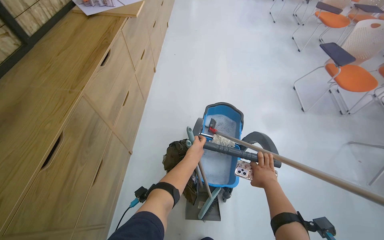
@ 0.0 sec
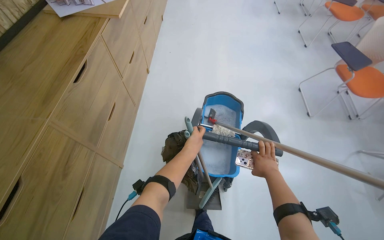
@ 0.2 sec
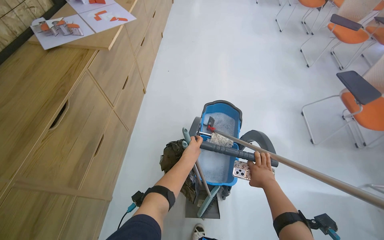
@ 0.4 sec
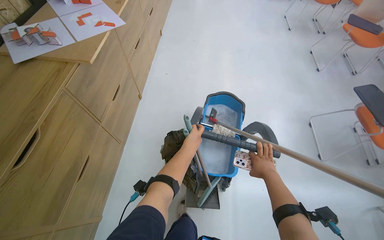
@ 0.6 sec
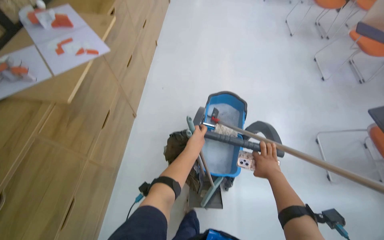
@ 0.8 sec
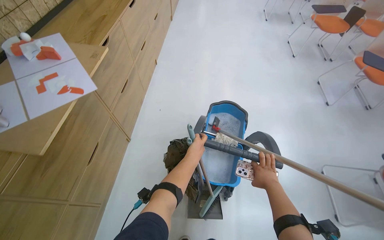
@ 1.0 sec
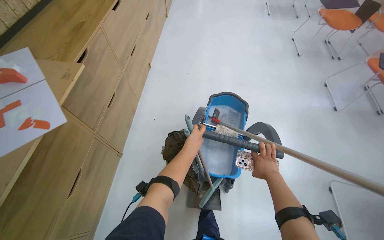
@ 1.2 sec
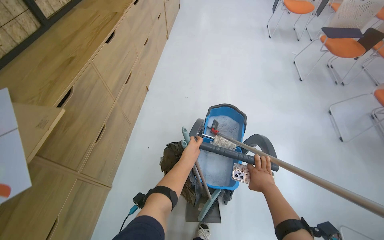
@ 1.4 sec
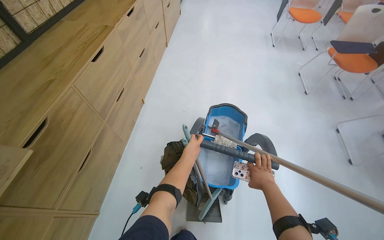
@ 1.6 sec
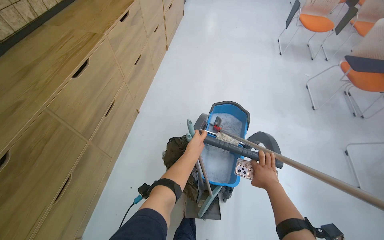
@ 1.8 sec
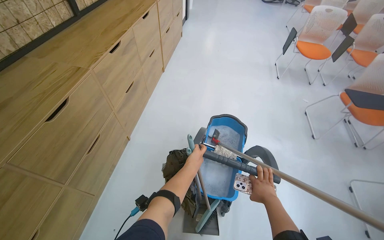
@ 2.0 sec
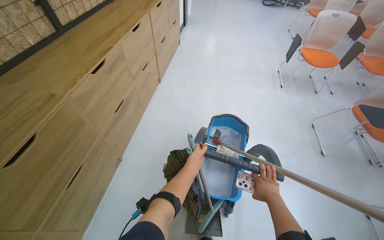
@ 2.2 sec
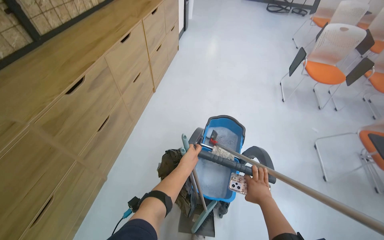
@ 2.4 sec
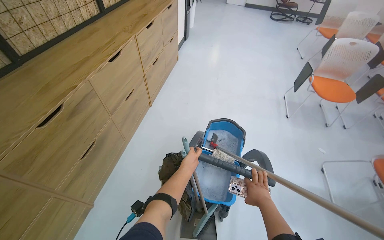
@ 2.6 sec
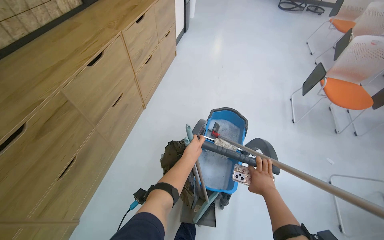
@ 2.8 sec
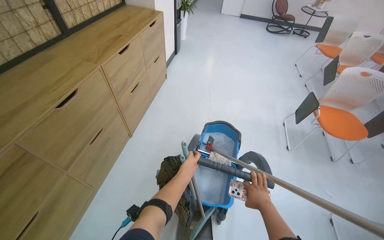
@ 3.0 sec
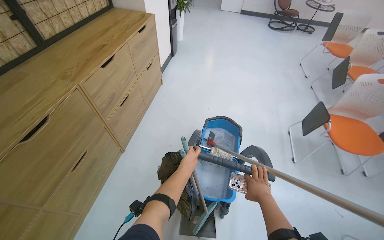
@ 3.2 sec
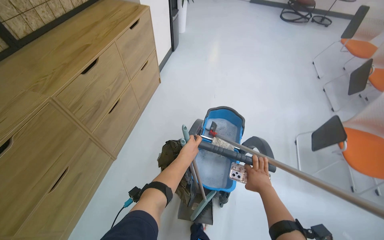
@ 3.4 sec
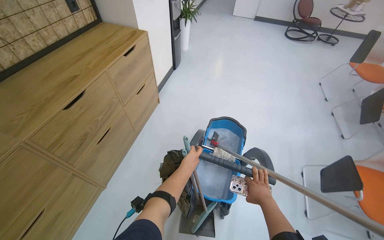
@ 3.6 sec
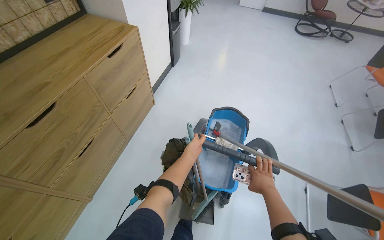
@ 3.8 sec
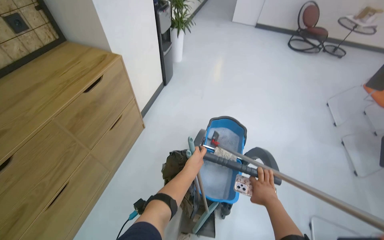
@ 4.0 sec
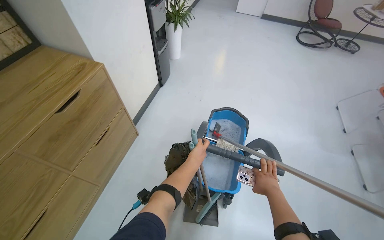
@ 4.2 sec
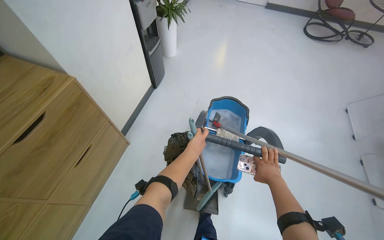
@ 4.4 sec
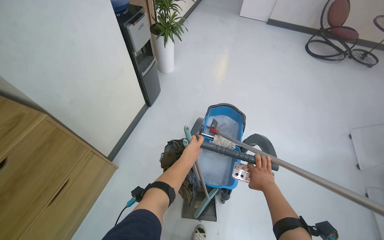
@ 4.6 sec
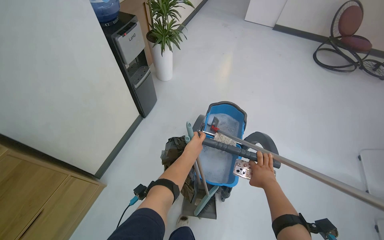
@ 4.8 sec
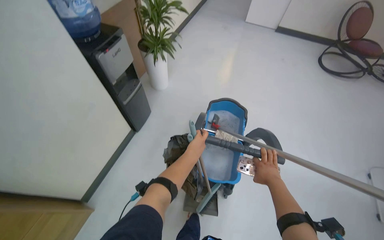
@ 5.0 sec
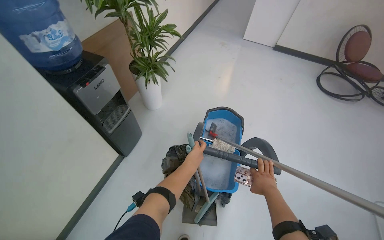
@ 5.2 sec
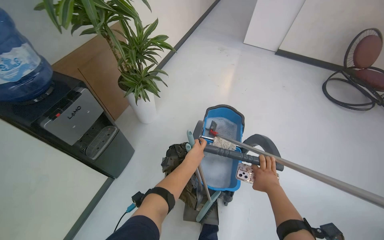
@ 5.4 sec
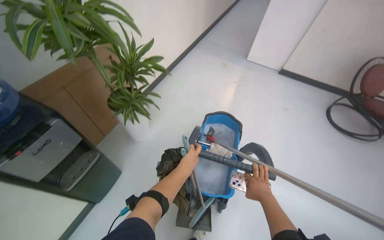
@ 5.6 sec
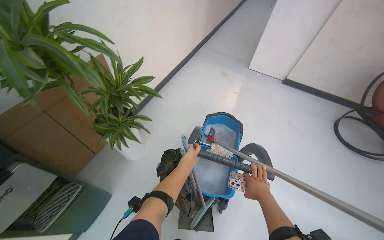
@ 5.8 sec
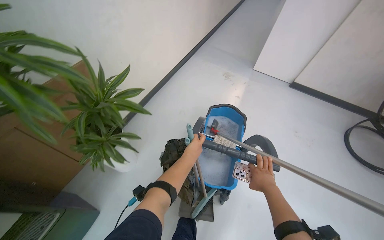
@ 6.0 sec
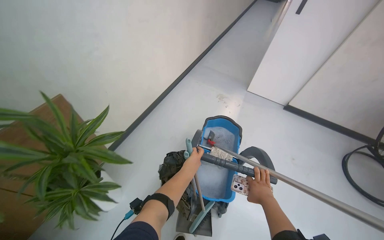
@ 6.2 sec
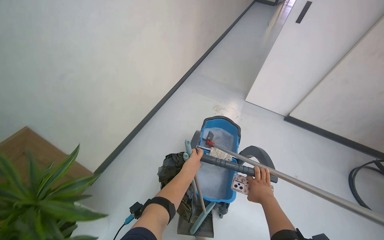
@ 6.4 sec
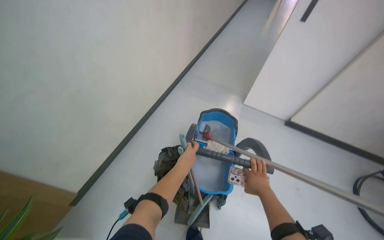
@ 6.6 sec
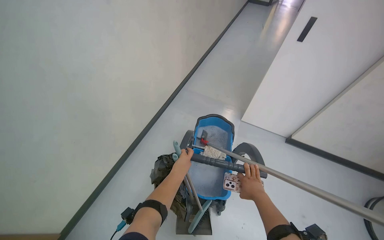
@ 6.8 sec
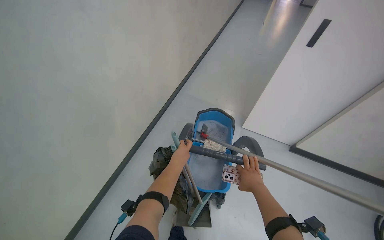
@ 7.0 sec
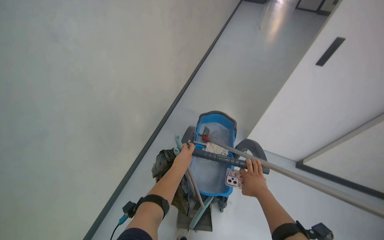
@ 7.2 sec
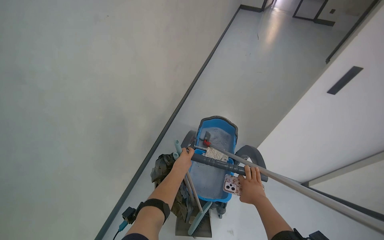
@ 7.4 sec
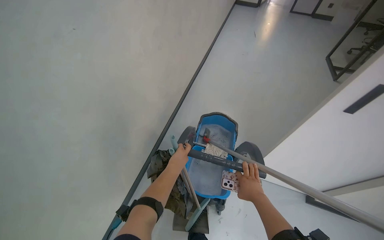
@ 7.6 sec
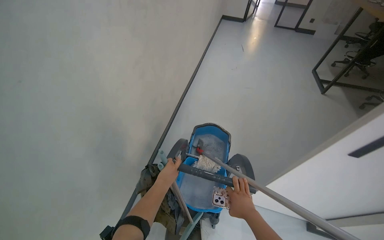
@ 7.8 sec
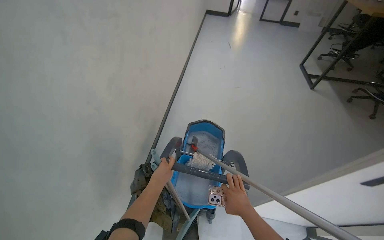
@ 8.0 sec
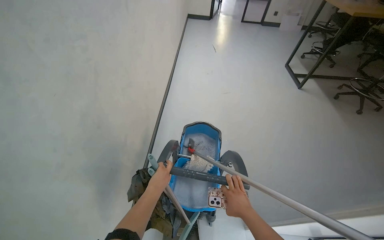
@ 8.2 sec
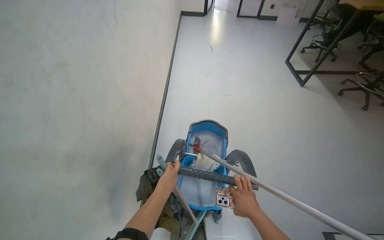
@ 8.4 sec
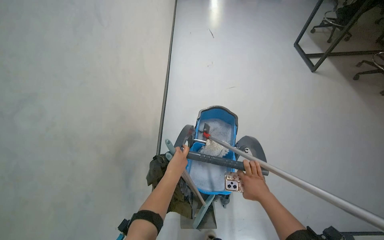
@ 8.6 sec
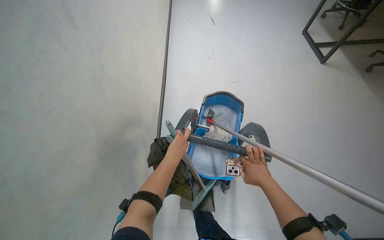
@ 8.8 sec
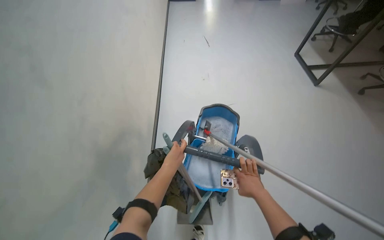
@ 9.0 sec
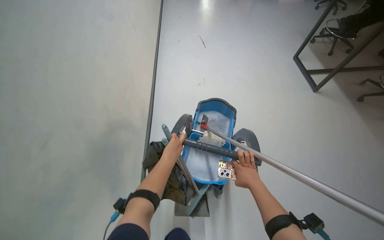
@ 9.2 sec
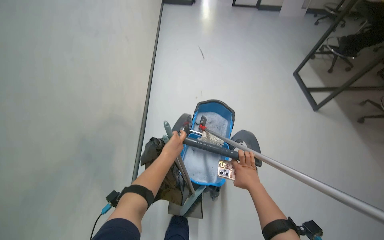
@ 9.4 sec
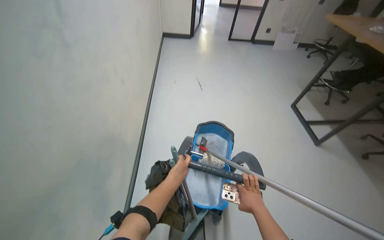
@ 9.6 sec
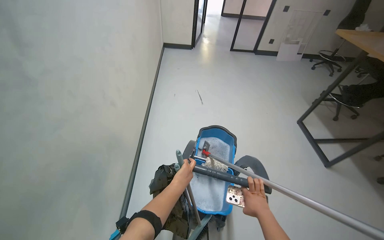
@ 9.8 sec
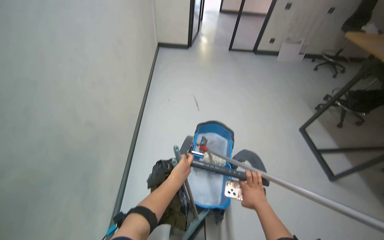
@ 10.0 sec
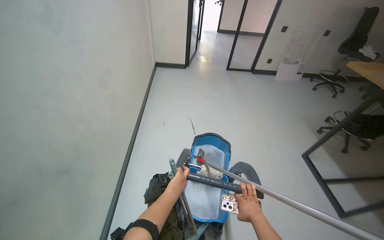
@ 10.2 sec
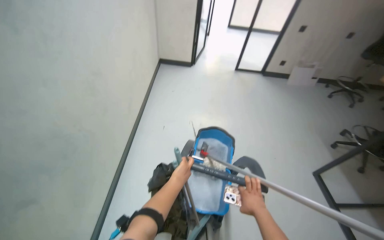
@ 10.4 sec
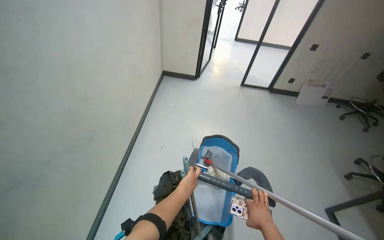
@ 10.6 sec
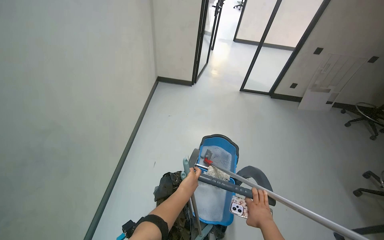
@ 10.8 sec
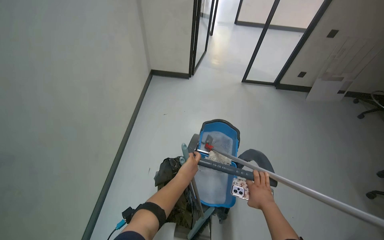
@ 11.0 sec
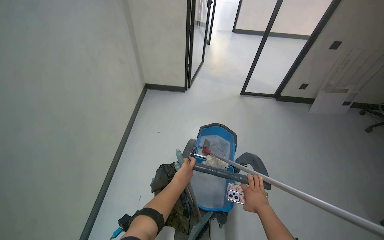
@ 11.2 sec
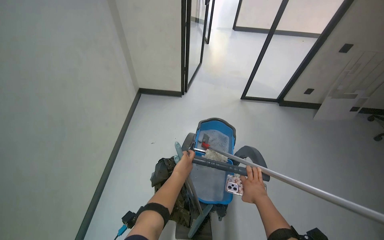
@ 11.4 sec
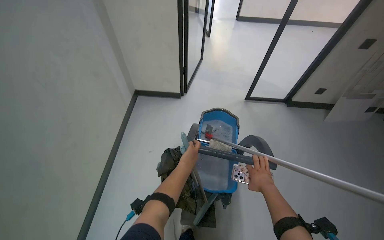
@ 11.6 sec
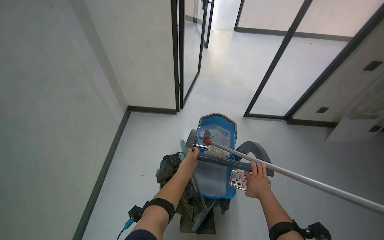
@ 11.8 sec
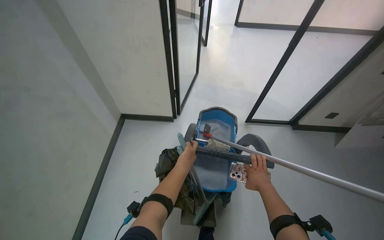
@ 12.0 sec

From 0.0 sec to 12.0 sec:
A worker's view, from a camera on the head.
Job: preparing cleaning supplies.
The whole recording: Transporting cleaning cart. The worker pushes a cleaning cart through the office space.
From 0.0 sec to 1.6 sec: The camera is carried roughly 2 m.
From 1.6 sec to 3.0 sec: The camera travels some 1.5 m.
From 3.0 sec to 4.4 sec: The camera is carried roughly 1.5 m.
From 6.0 sec to 7.6 sec: The hands make small movements and keep their place.
From 7.6 sec to 9.0 sec: The hands make small movements and keep their place.
From 9.0 sec to 10.4 sec: The view tilts approximately 20 degrees upward.
From 10.4 sec to 12.0 sec: The camera is carried approximately 1 m.

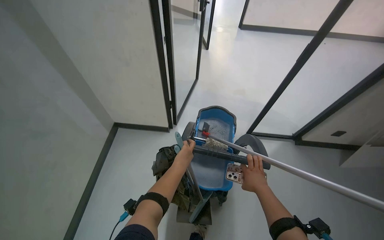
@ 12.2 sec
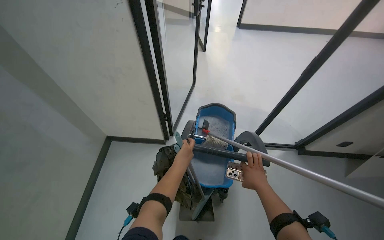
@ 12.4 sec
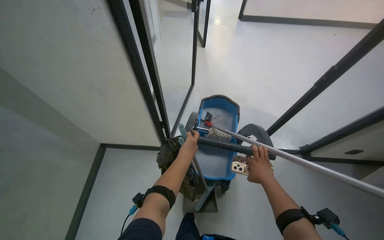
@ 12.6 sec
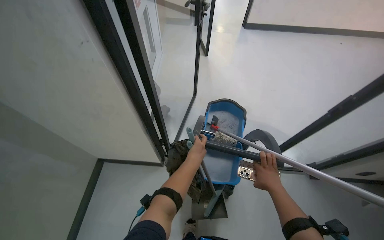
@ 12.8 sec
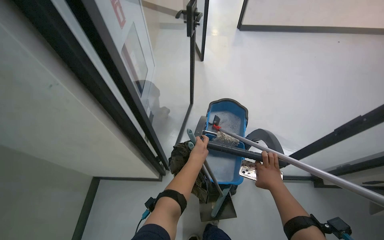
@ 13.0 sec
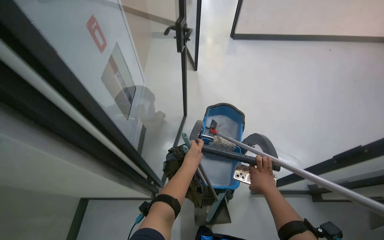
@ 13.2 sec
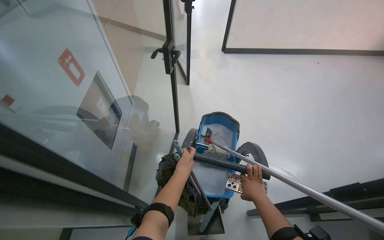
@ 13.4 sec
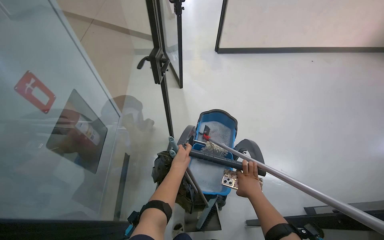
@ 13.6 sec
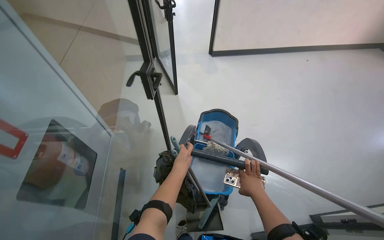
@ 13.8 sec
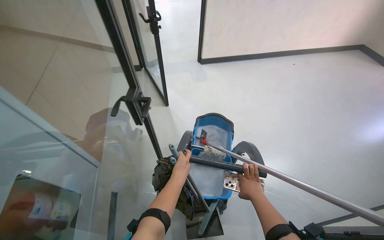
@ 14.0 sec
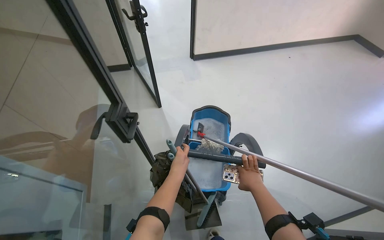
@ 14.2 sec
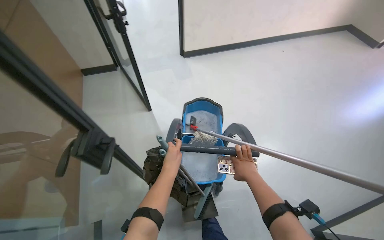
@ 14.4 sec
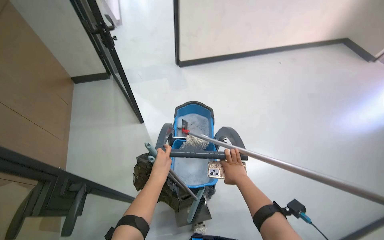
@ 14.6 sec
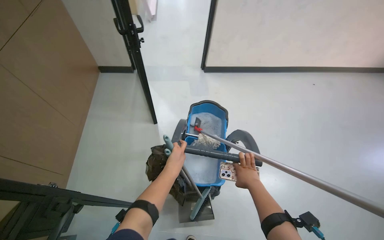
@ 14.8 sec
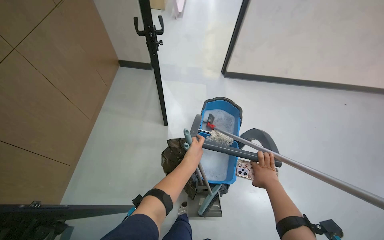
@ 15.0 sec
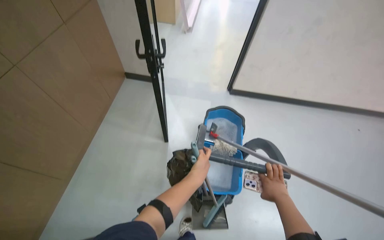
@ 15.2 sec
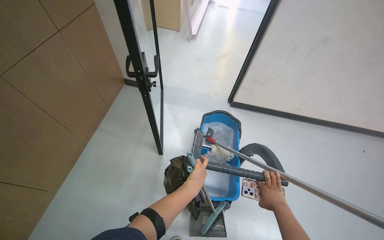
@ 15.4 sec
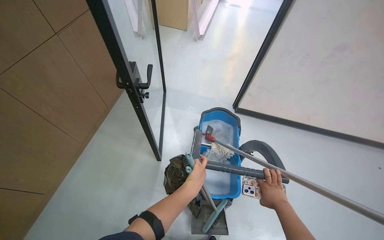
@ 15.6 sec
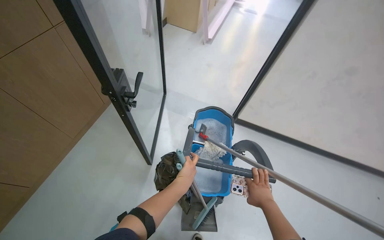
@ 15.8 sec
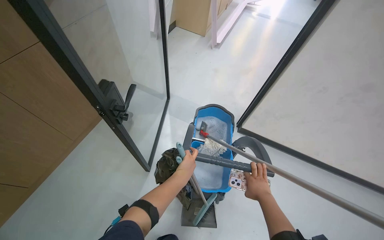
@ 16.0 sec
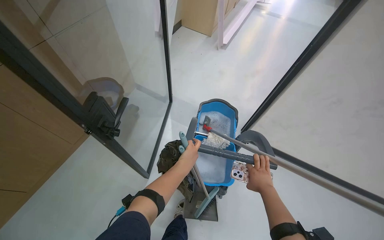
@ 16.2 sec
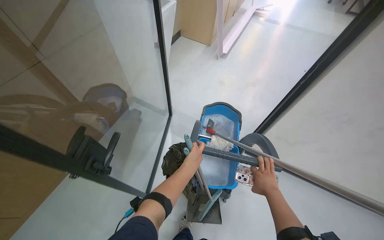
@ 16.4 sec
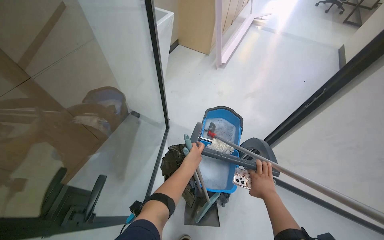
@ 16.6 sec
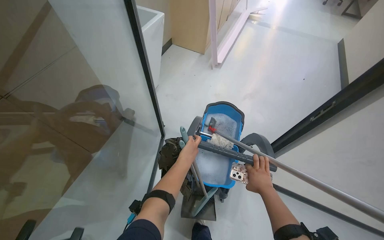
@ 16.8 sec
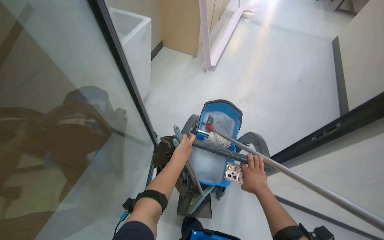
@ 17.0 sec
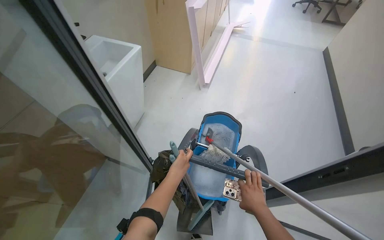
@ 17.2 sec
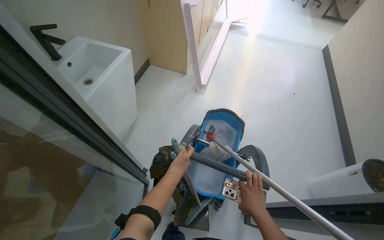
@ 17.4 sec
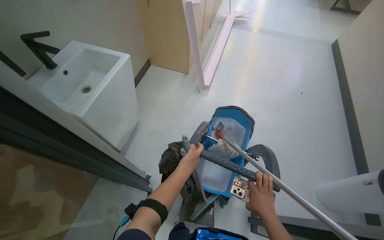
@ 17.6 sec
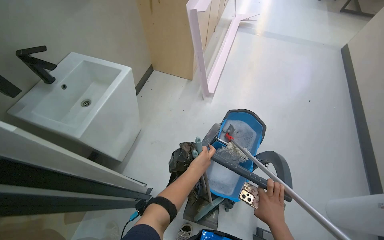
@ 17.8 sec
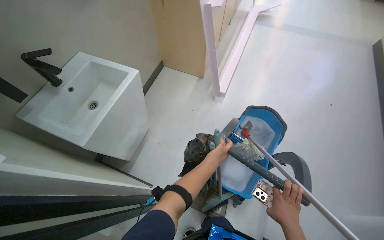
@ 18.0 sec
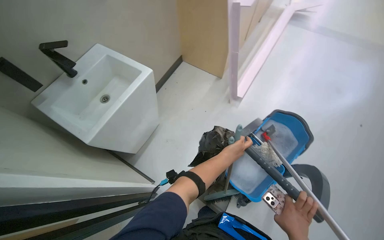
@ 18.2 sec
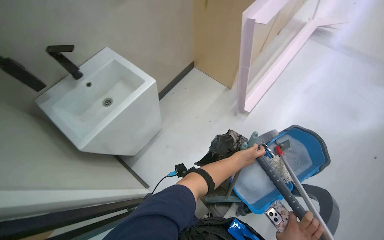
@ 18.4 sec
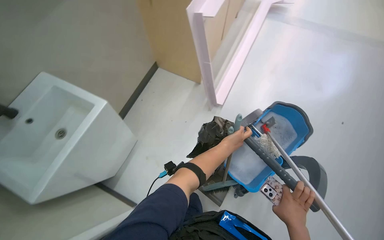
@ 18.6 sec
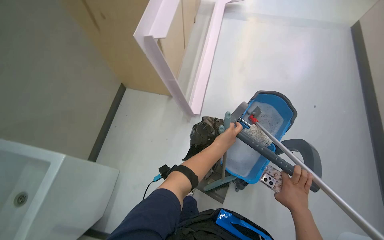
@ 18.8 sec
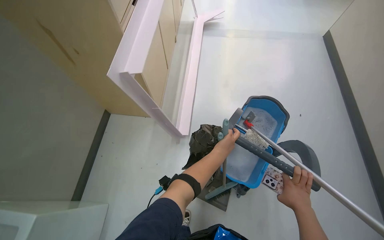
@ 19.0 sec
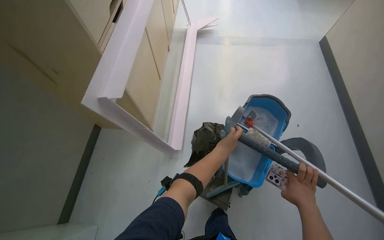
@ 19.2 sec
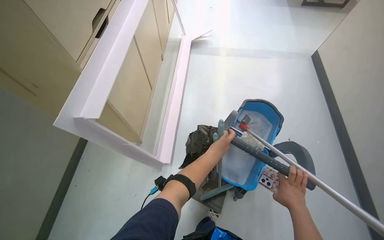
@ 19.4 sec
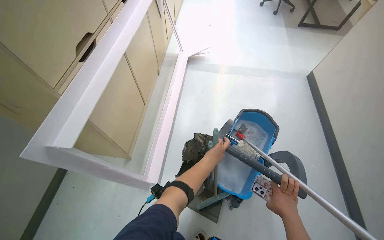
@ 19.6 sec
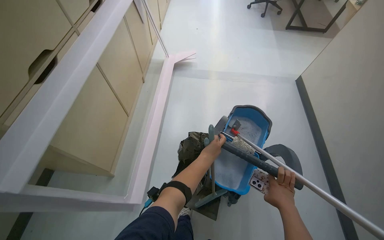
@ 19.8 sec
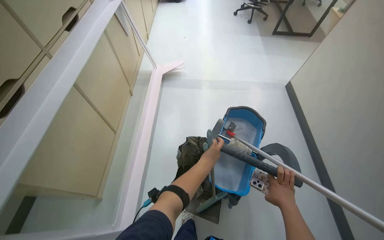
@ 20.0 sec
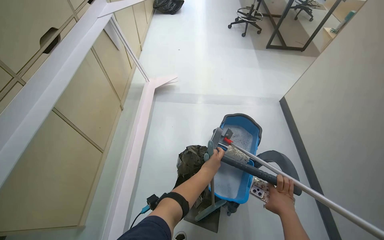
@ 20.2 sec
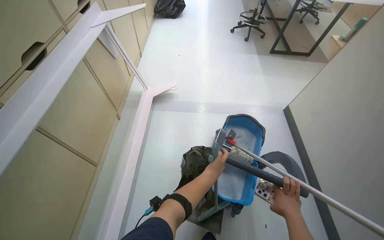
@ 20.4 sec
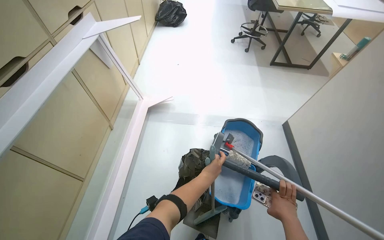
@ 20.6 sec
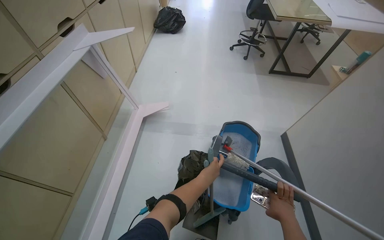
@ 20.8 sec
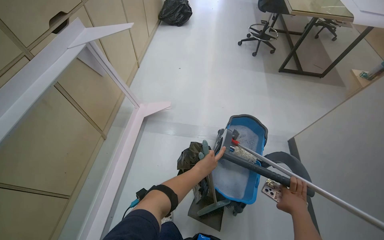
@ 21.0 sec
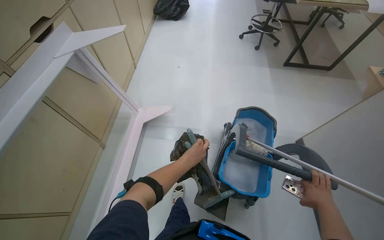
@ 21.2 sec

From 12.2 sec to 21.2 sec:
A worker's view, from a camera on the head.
Job: preparing cleaning supplies.
The whole recording: Transporting cleaning cart. The worker pushes a cleaning cart through the office space.
From 12.2 sec to 13.8 sec: The hands are busy where they are.
From 15.2 sec to 16.6 sec: The hands are busy where they are.
